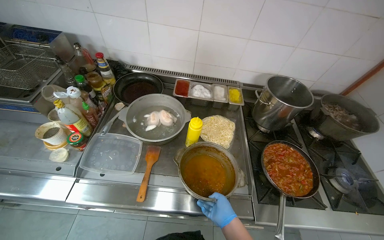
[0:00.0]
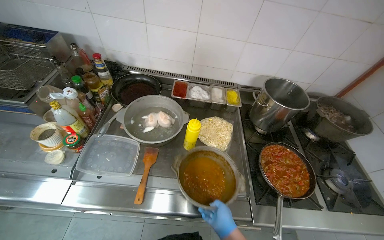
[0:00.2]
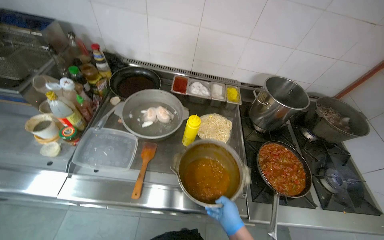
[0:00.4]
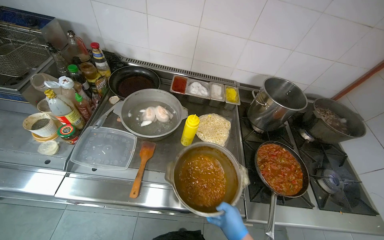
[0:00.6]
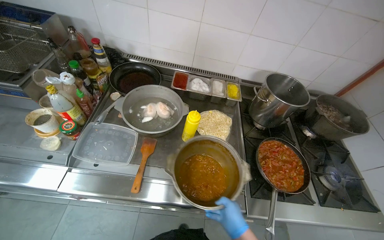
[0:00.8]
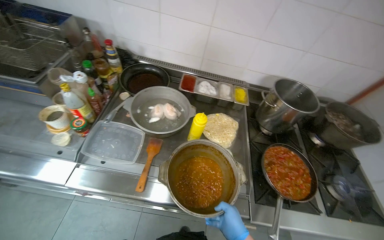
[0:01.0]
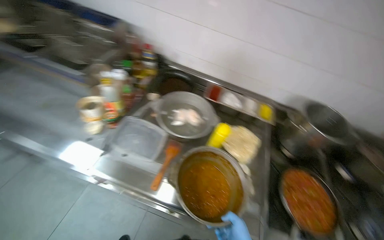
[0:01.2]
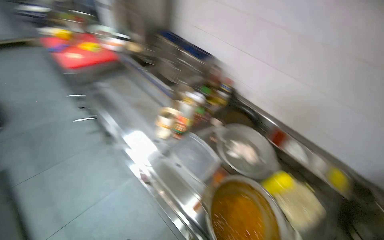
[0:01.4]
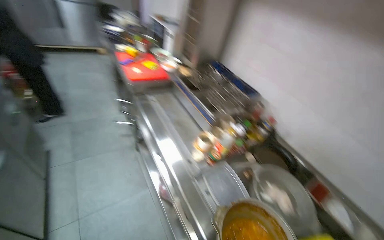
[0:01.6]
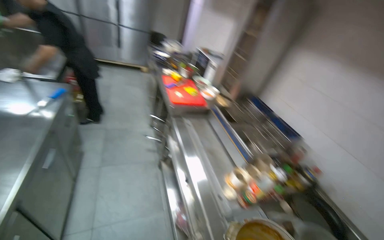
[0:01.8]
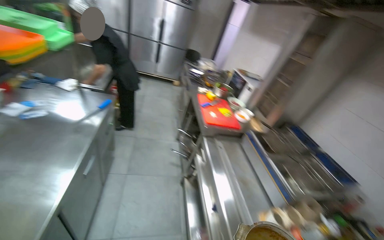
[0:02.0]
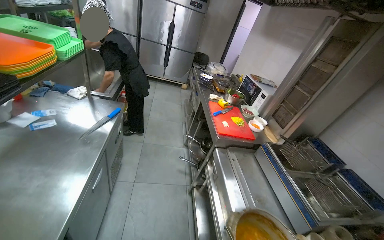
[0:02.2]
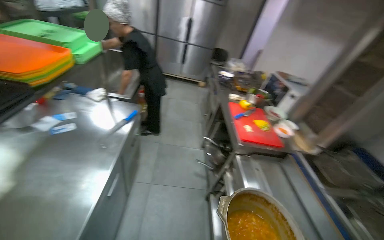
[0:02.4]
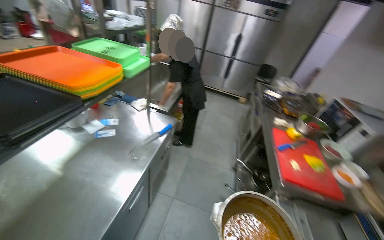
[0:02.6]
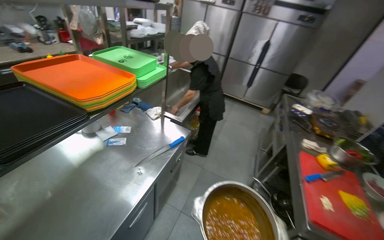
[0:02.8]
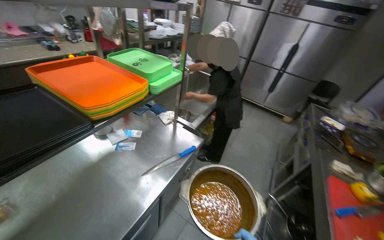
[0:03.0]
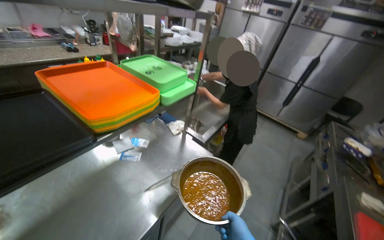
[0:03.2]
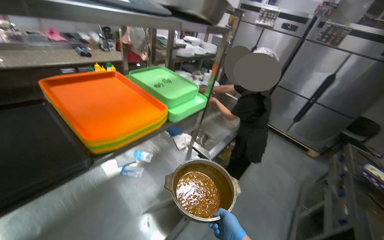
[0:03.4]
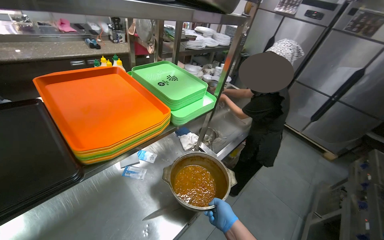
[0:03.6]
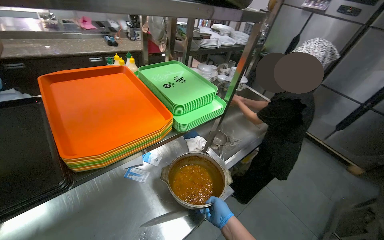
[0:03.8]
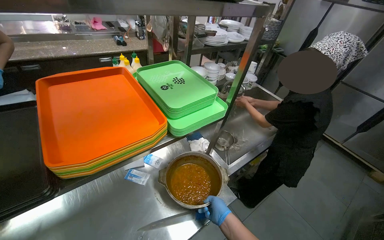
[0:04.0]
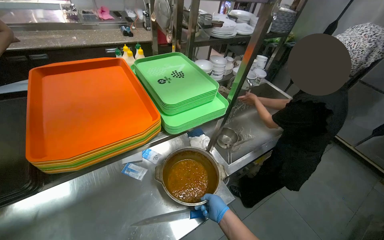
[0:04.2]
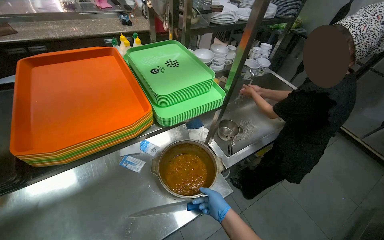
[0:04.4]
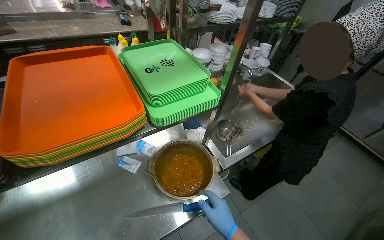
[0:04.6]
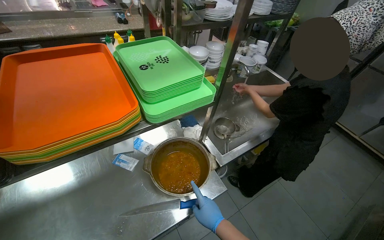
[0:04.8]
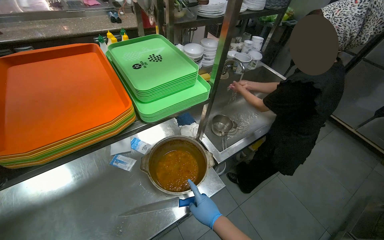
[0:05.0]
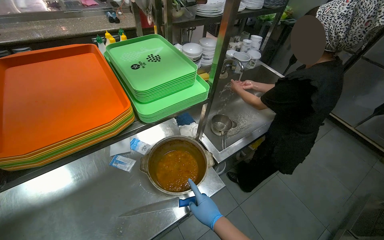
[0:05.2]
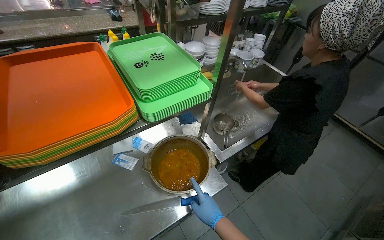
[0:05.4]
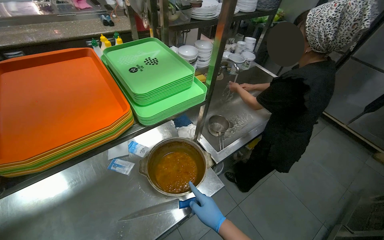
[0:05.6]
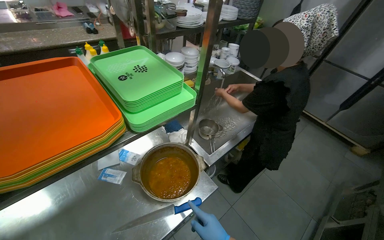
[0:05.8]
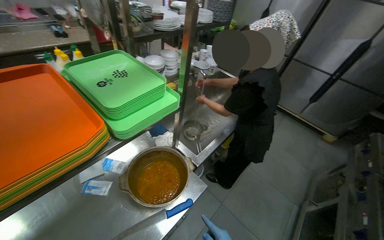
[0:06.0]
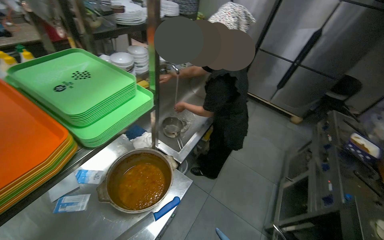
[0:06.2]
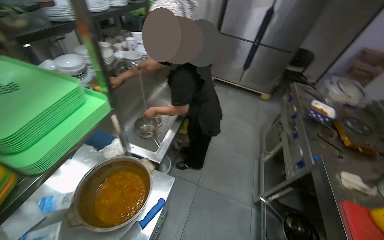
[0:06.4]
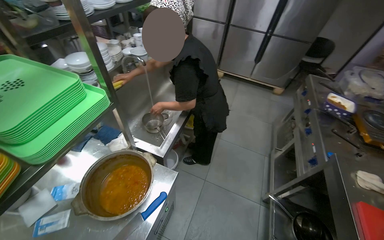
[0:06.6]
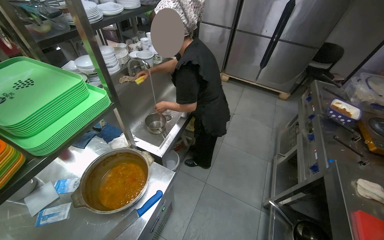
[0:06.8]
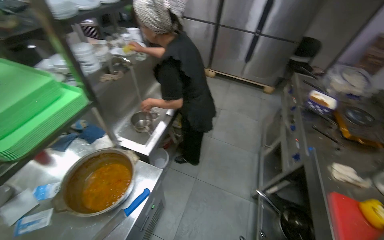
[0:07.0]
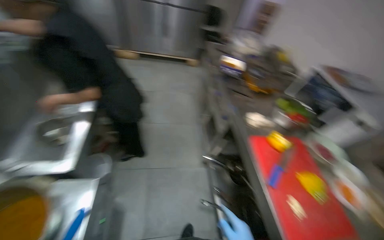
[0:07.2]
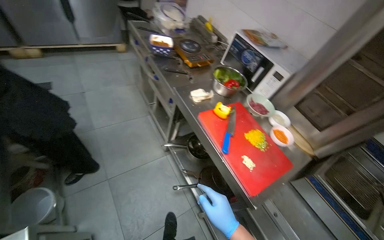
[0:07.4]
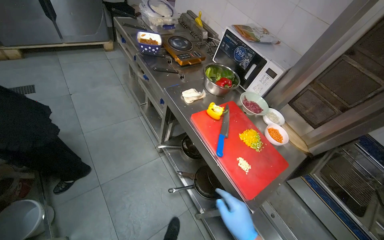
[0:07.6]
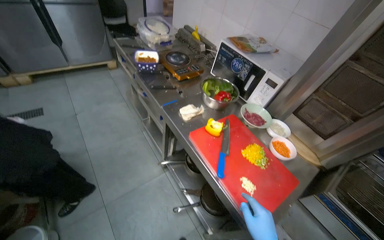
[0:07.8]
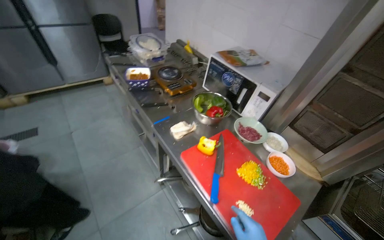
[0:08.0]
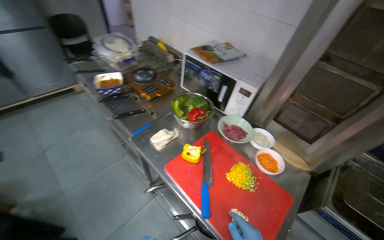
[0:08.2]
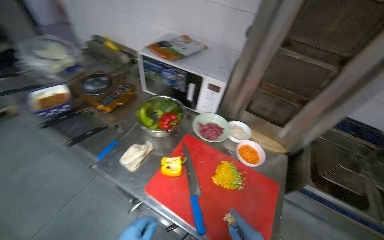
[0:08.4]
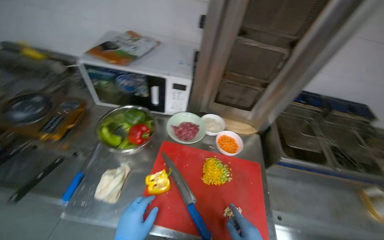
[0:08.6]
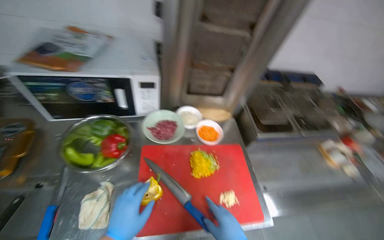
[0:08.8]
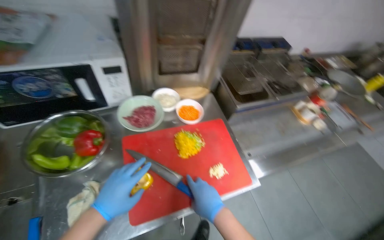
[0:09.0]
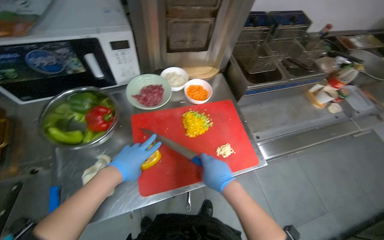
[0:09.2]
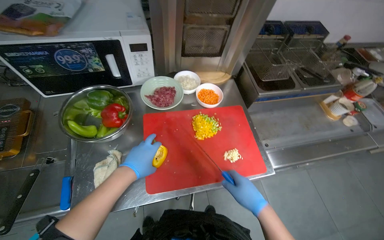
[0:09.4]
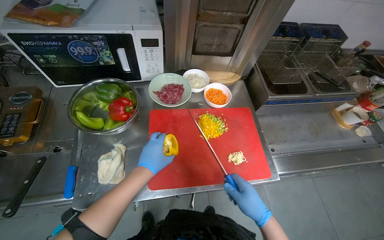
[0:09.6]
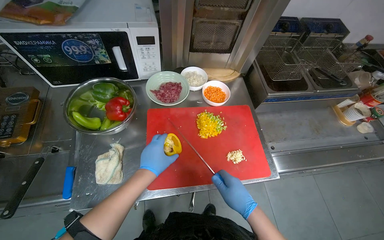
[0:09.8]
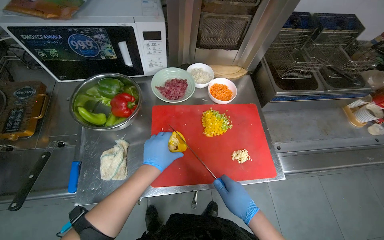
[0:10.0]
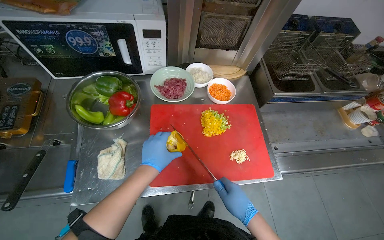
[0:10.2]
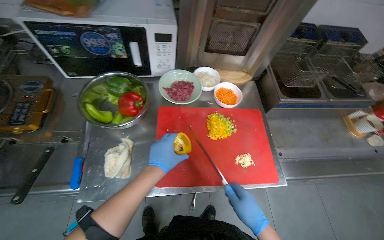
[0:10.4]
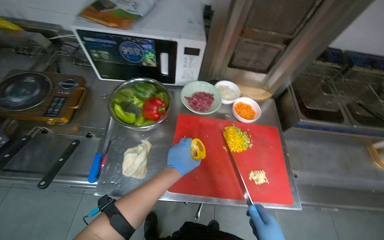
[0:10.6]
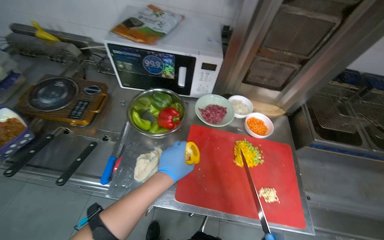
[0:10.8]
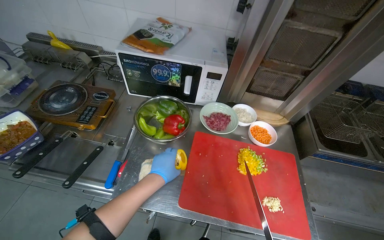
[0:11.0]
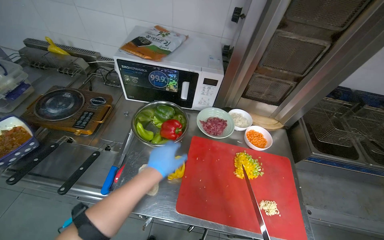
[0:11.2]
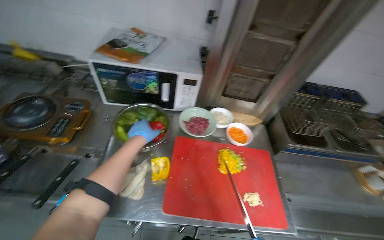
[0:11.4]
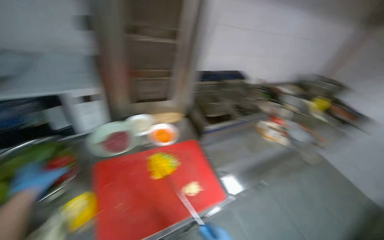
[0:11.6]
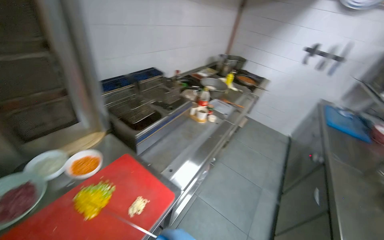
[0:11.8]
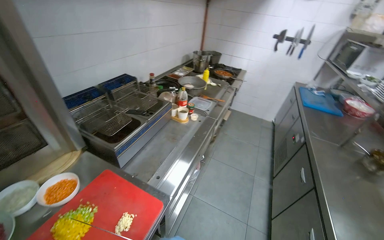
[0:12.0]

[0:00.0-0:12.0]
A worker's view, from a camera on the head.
Job: preparing food.
The whole recording: Slicing peppers on cutting board. The worker slices various colored peppers on a red cutting board.
0:00.0 to 0:01.6: The wearer looks roughly 55 degrees further to the left. The wearer looks about 20 degrees further upward.
0:01.6 to 0:03.0: The head travels some 80 cm. The wearer's head swings some 60 degrees to the left. The view tilts about 15 degrees upward.
0:03.0 to 0:04.4: The head travels roughly 40 cm. The wearer looks about 30 degrees further to the left.
0:04.4 to 0:06.0: The head rotates roughly 15 degrees to the right.
0:06.0 to 0:07.6: The wearer looks some 75 degrees further to the right. The camera pitches downward, by roughly 20 degrees.
0:07.6 to 0:09.0: The camera is carried some 60 cm. The head rotates some 100 degrees to the right. The view tilts approximately 15 degrees downward.
0:10.4 to 0:12.0: The head turns to the right by some 60 degrees.

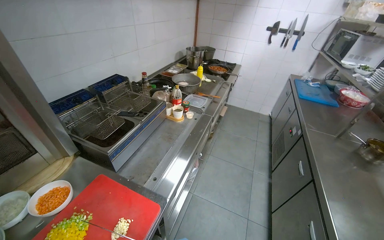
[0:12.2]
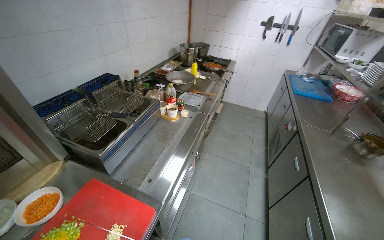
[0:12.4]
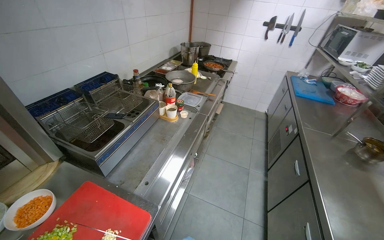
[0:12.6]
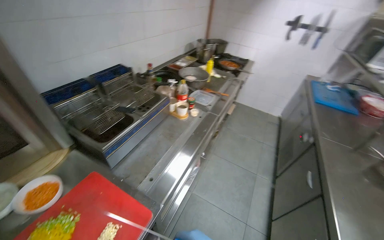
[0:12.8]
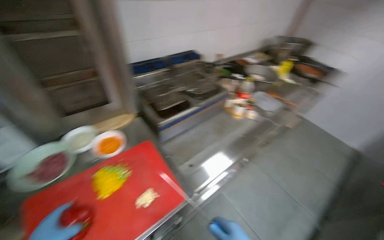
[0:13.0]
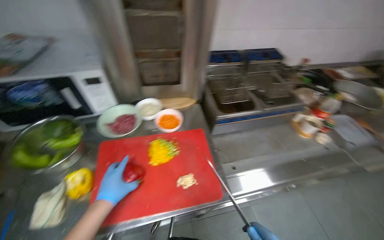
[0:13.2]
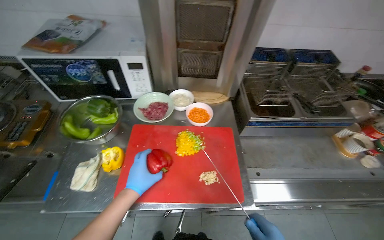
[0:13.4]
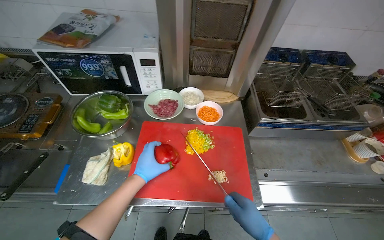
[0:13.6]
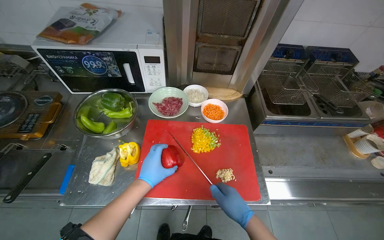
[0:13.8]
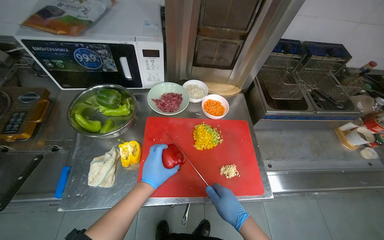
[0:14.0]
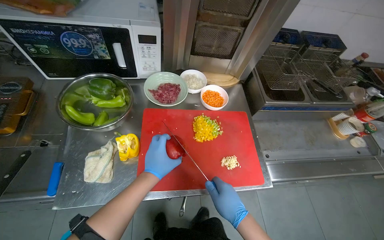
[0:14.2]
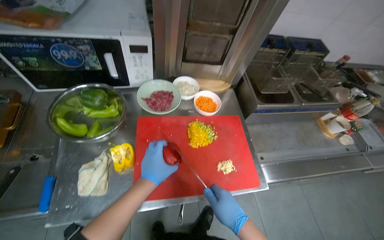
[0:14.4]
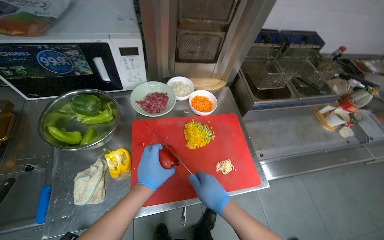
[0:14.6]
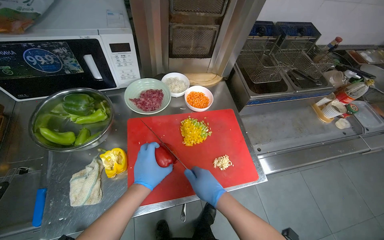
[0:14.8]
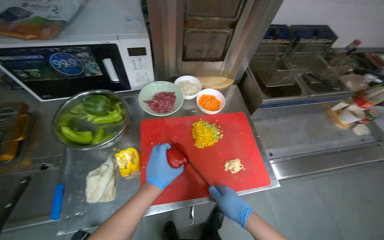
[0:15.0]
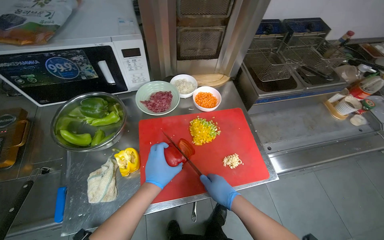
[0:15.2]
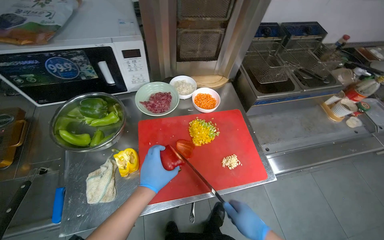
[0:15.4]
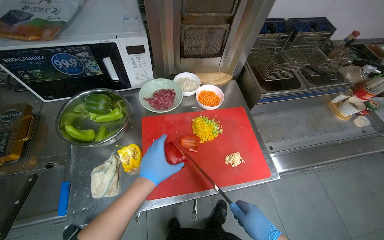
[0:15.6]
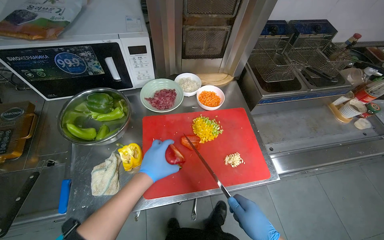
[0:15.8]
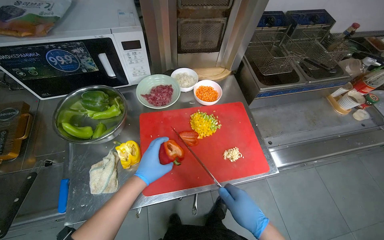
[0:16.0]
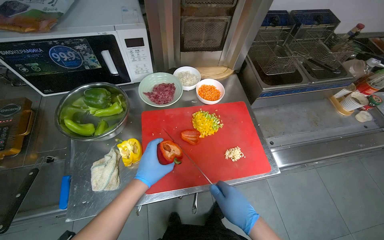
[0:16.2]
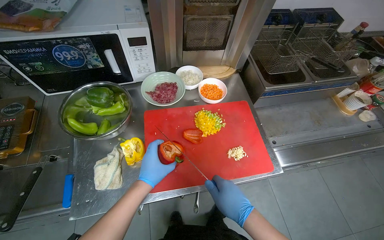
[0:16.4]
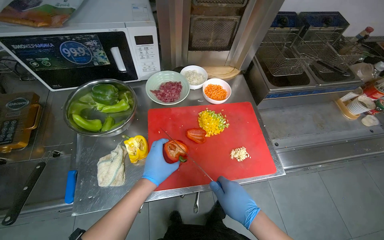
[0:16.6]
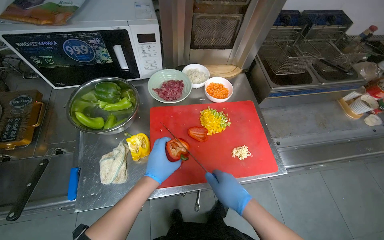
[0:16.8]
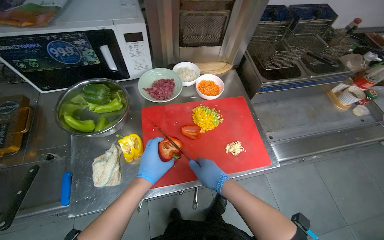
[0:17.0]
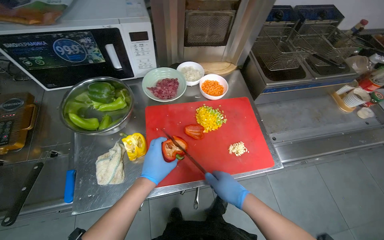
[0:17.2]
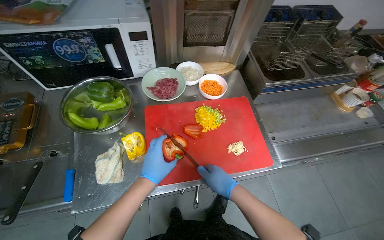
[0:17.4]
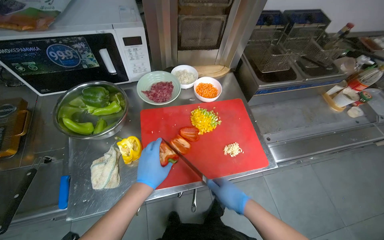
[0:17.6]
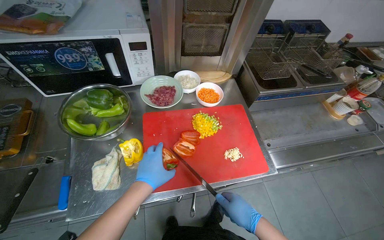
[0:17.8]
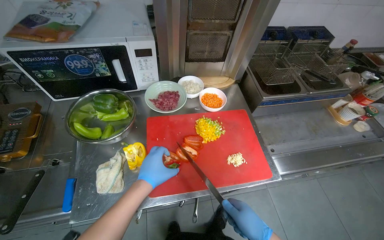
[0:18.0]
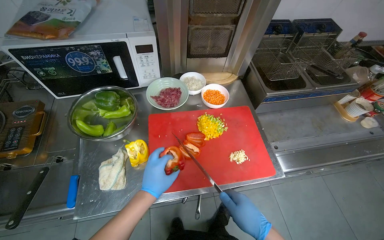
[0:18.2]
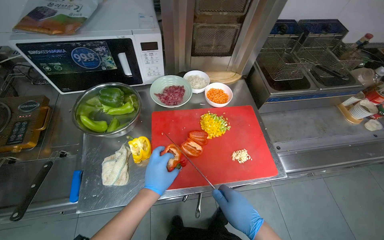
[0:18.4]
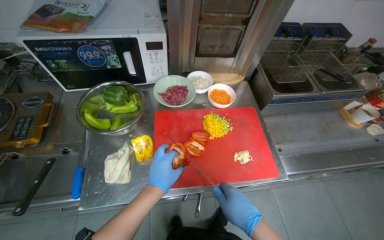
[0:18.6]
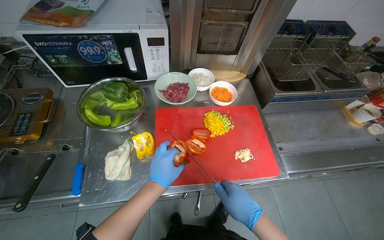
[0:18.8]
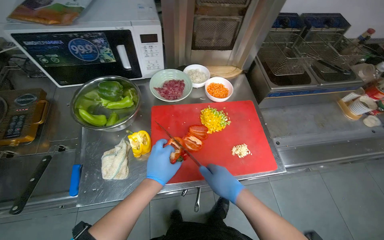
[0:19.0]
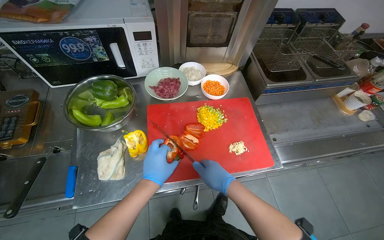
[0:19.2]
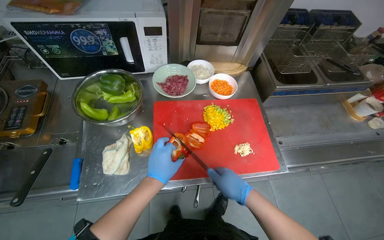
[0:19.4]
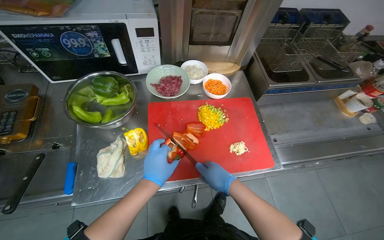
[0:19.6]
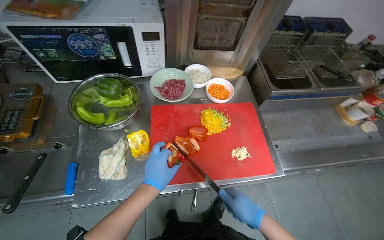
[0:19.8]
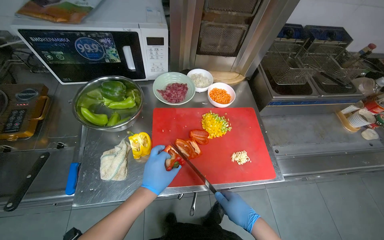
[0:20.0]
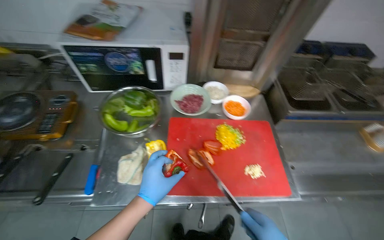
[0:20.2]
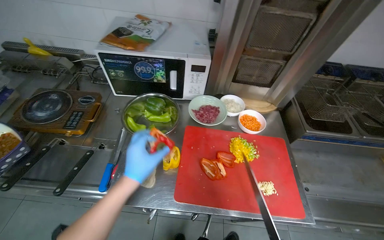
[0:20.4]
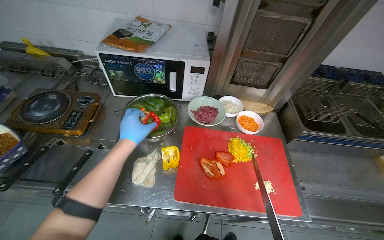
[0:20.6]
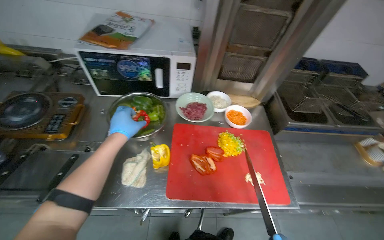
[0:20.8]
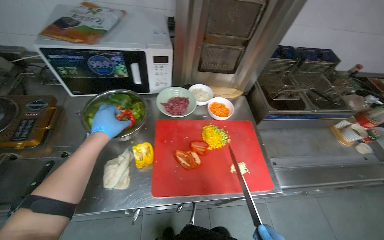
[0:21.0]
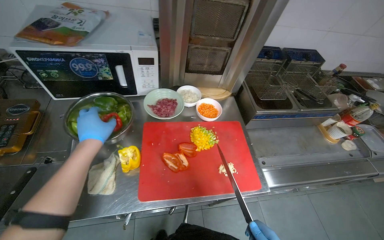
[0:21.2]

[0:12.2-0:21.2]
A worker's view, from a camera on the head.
Job: preparing food.
The whole recording: Slicing peppers on cutting board. The worker slices various colored peppers on a red cutting board.
0:12.2 to 0:13.8: The wearer's head swings some 65 degrees to the left.
0:19.8 to 0:21.2: The left hand moves up the picture and to the left, about 20 cm.
